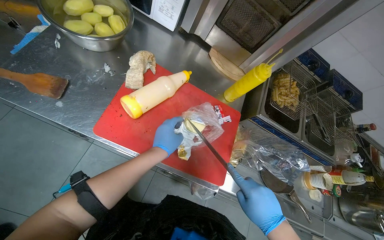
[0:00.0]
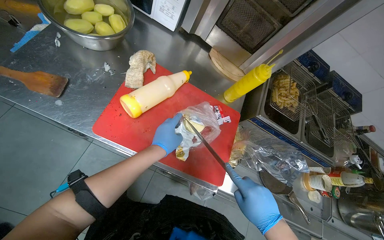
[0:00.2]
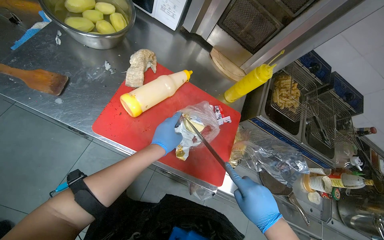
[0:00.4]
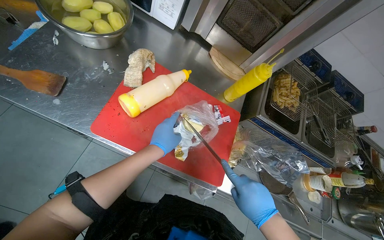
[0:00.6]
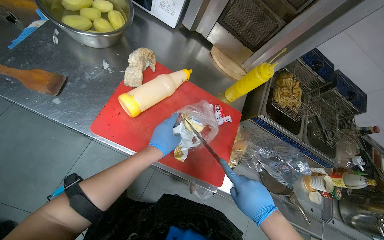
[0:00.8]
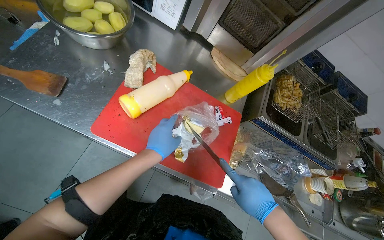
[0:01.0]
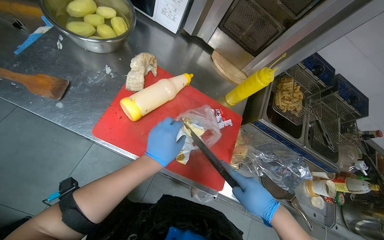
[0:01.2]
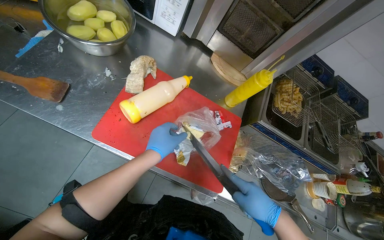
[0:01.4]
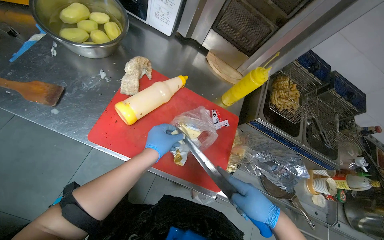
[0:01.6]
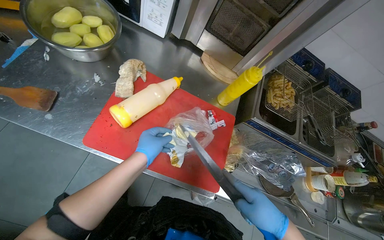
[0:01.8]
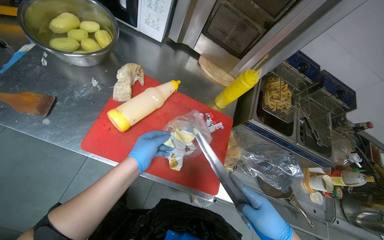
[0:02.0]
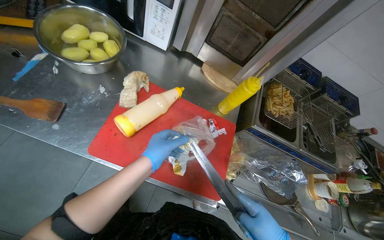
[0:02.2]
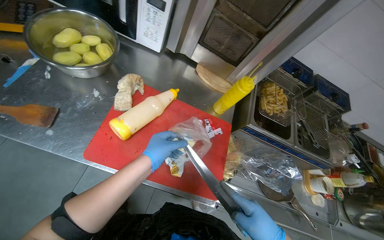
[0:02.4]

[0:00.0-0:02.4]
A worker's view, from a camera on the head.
Job: preparing food.
The whole recording: Retrieving and cutting ingredients. The worker retrieves ingredients from the refrigerator and cuts them on a cutting board.
0:00.0 to 0:01.2: The hands stay close to where they were, moving slightly.

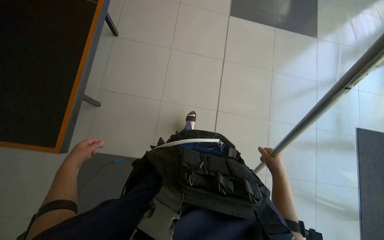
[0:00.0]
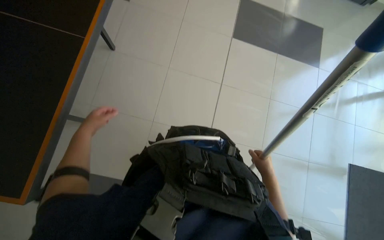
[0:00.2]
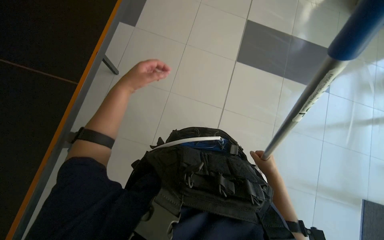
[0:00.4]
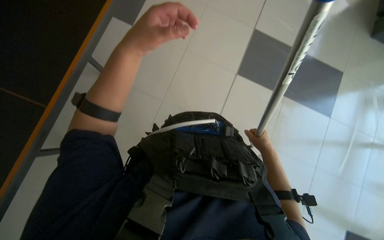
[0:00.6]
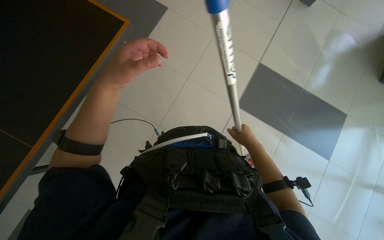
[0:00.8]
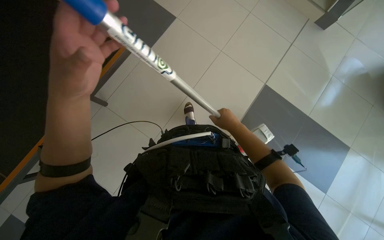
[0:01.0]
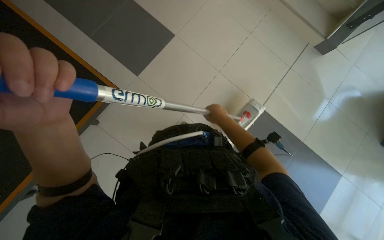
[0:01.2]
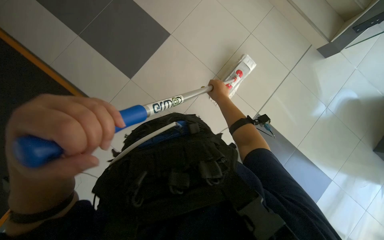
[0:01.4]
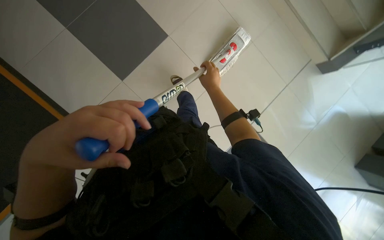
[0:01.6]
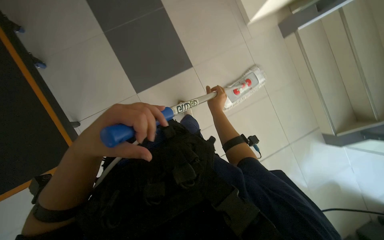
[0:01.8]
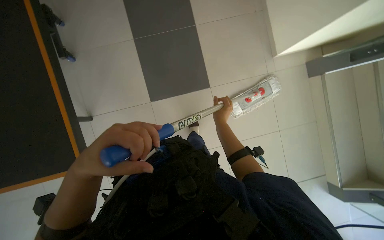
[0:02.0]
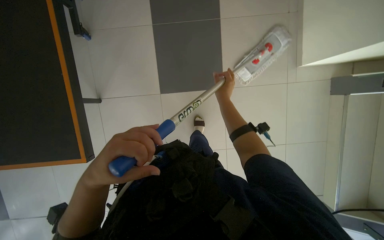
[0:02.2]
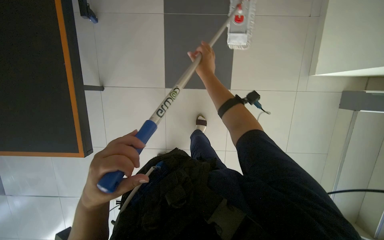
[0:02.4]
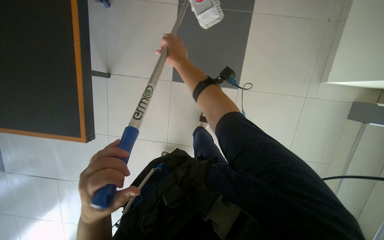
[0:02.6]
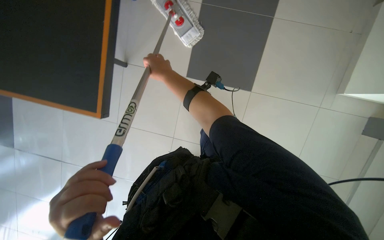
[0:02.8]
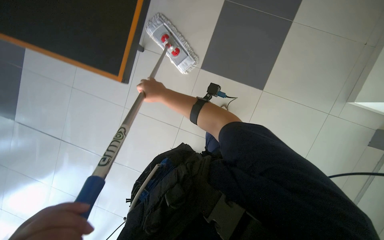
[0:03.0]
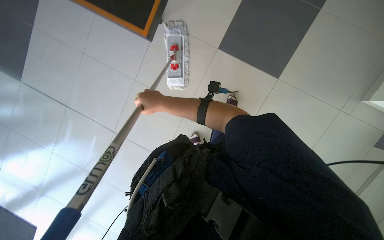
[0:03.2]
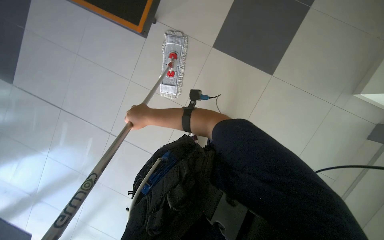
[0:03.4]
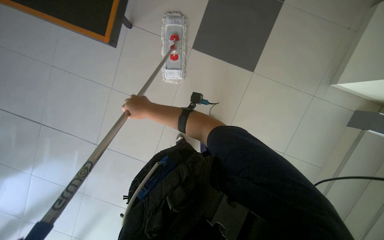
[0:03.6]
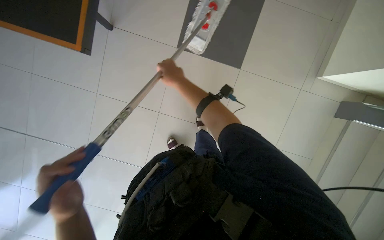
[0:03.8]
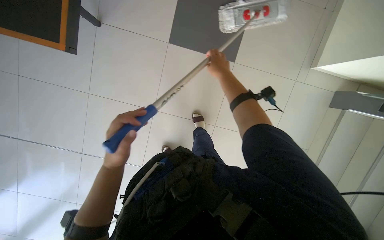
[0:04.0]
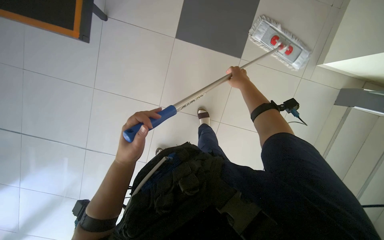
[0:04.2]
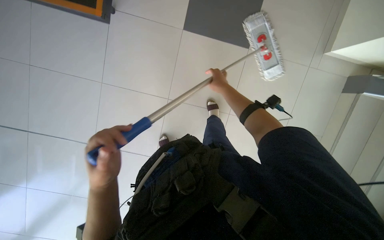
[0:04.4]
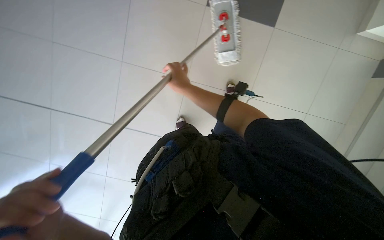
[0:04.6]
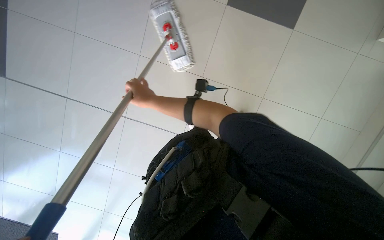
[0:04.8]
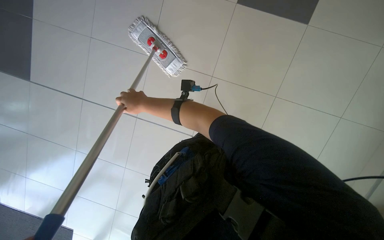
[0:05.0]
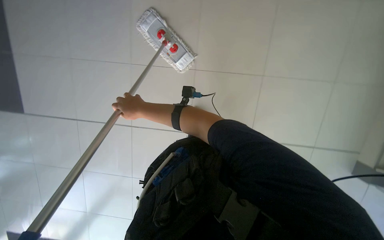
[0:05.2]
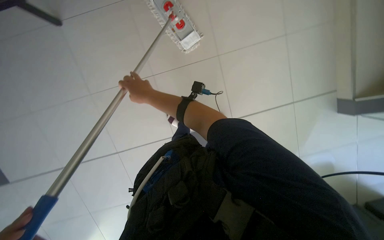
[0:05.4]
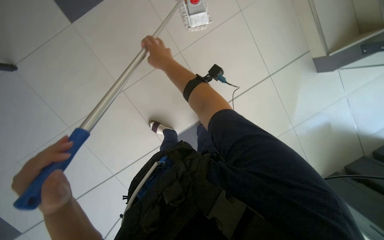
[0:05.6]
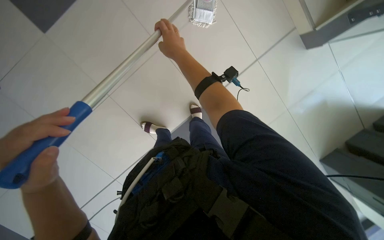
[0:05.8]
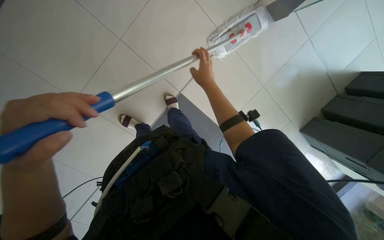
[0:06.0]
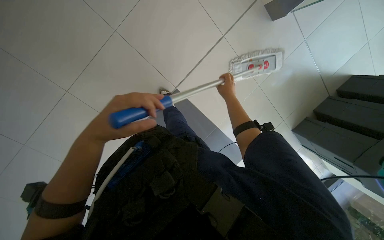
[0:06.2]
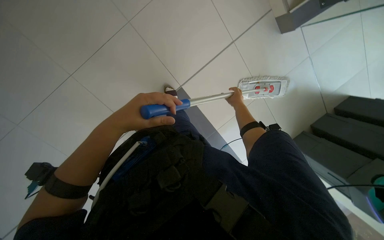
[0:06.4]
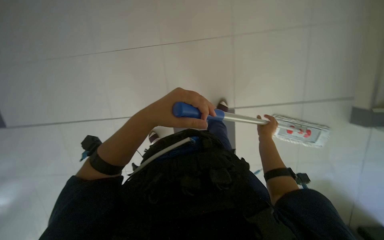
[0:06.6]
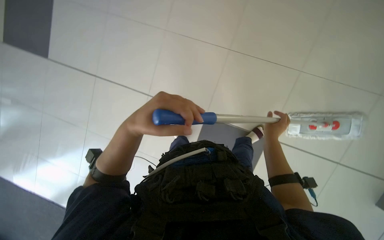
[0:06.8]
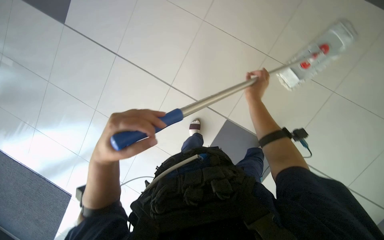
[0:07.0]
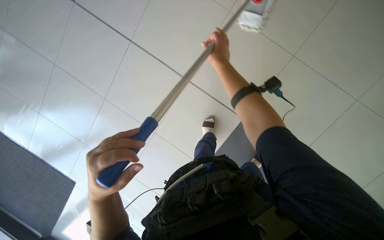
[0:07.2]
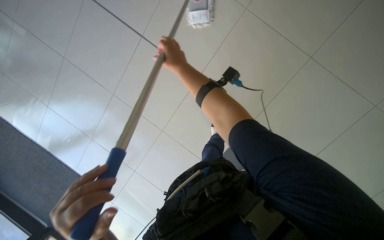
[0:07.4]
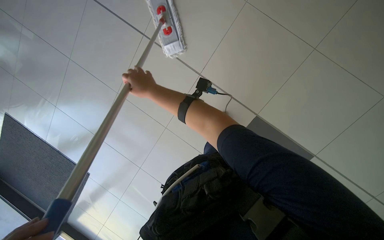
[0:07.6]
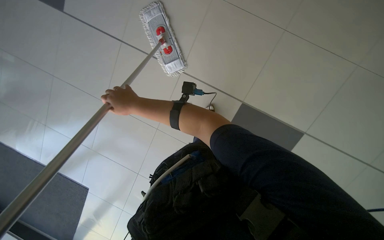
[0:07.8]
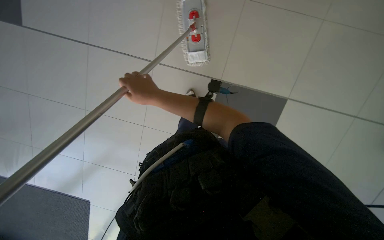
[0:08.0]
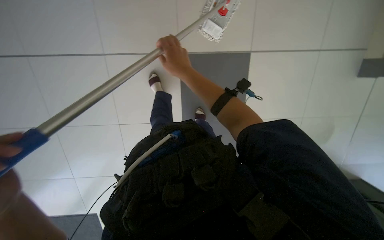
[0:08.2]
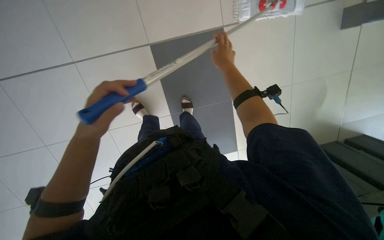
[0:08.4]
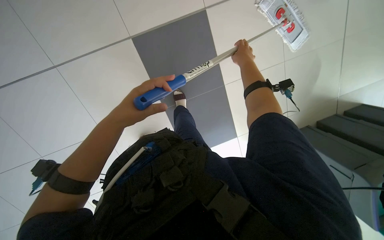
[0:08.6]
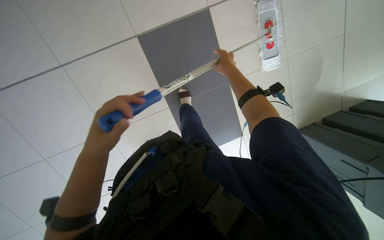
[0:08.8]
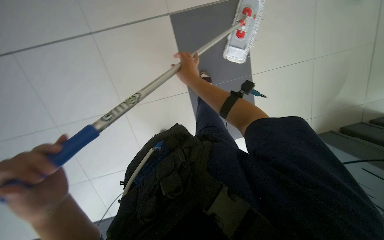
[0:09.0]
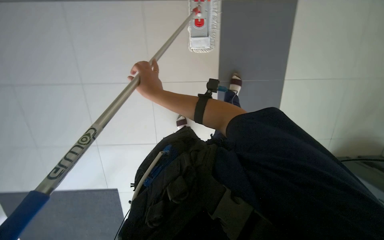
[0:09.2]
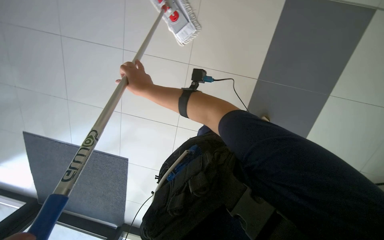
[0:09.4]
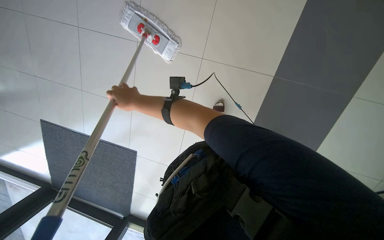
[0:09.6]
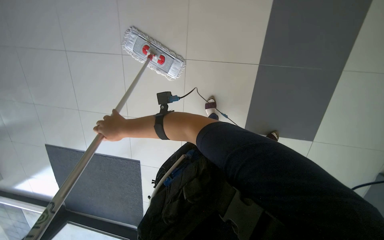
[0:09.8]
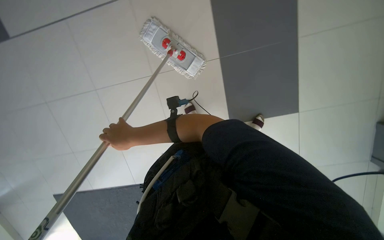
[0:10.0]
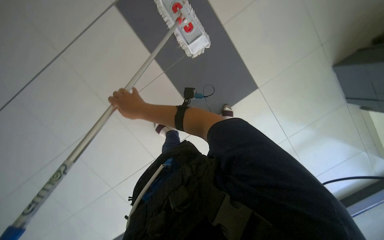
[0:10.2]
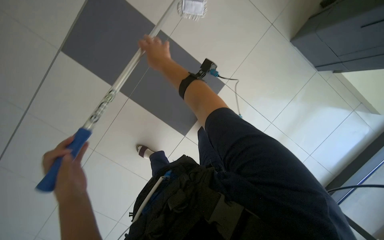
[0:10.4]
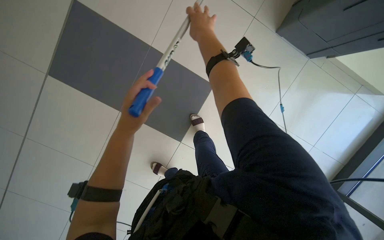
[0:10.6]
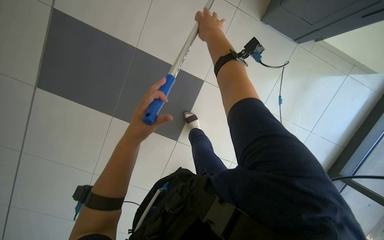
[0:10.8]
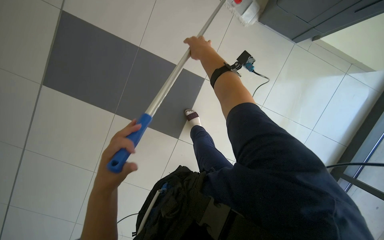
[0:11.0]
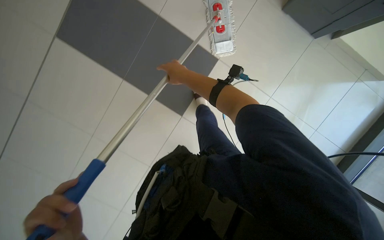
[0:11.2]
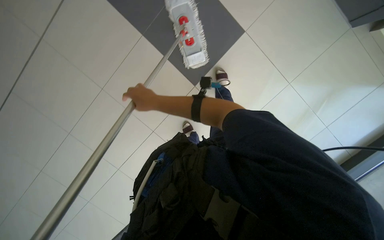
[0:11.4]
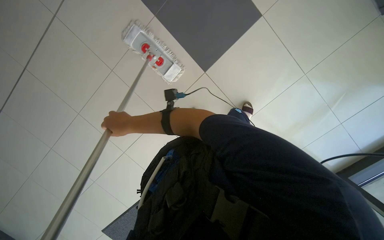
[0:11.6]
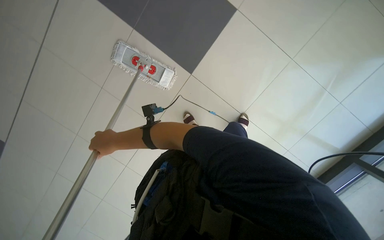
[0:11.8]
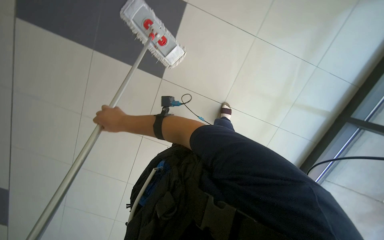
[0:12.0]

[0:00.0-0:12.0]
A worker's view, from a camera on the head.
Job: mopping floor.
The whole recording: Mopping tiled floor. The worker mops the tiled floor with a flat mop.
0:00.0 to 0:01.6: The right hand heads up the picture, covering some 50 cm. The left hand shifts about 40 cm up the picture and to the right.
0:01.6 to 0:03.0: The wearer moves about 40 cm. Everything in view rotates approximately 45 degrees clockwise.
0:03.0 to 0:04.4: The right hand heads to the right, covering approximately 15 cm.
0:04.4 to 0:06.0: The wearer's head swings approximately 25 degrees to the right. The wearer looks some 15 degrees further downward.
0:06.0 to 0:07.6: The right hand travels to the left by some 10 cm.
0:09.0 to 0:10.4: The camera is carried approximately 80 cm. The wearer looks about 20 degrees further to the right.

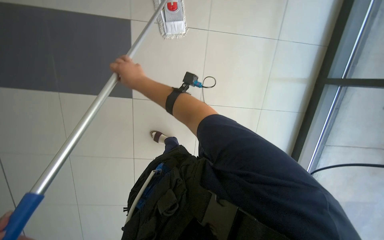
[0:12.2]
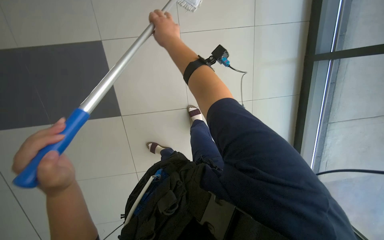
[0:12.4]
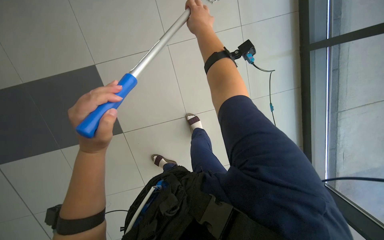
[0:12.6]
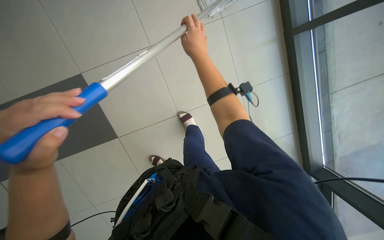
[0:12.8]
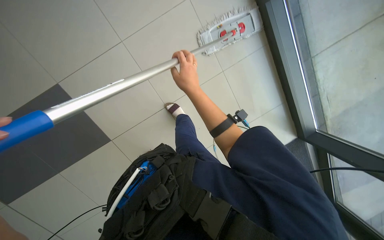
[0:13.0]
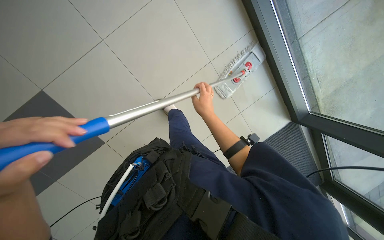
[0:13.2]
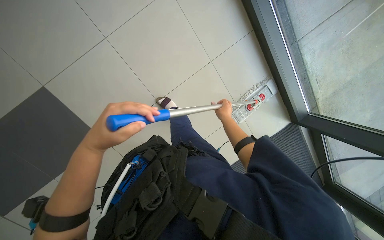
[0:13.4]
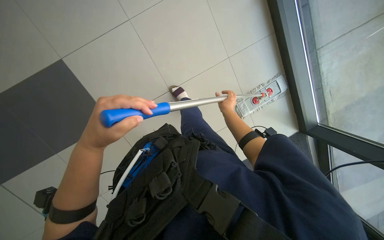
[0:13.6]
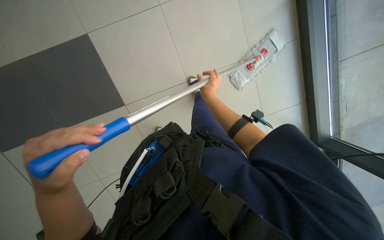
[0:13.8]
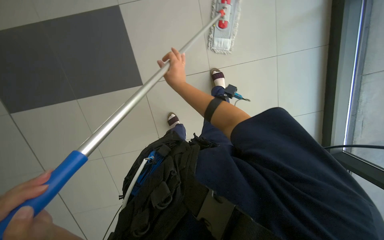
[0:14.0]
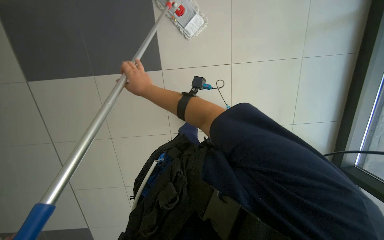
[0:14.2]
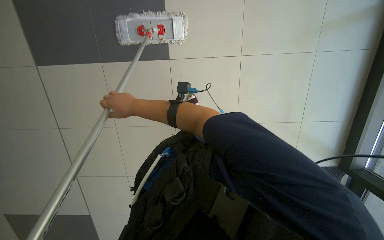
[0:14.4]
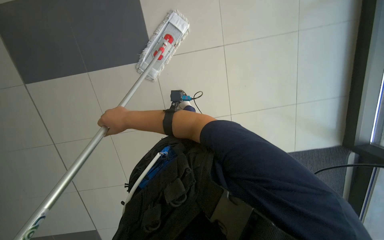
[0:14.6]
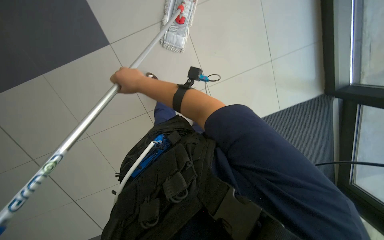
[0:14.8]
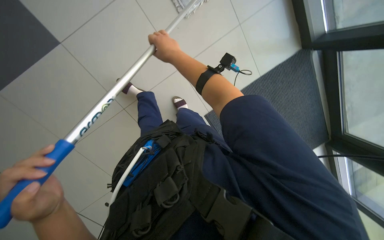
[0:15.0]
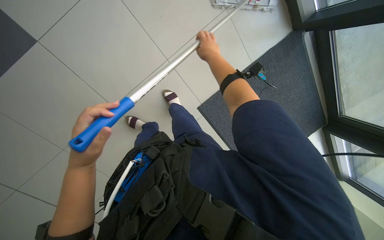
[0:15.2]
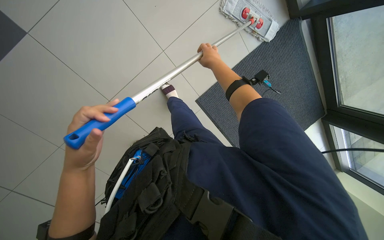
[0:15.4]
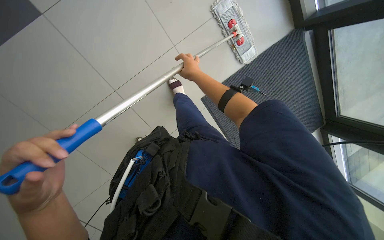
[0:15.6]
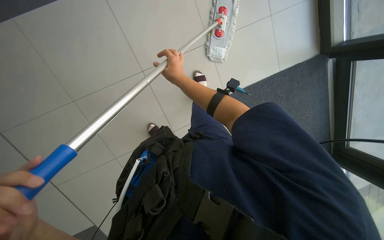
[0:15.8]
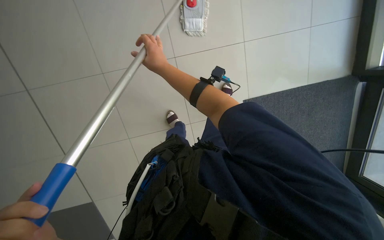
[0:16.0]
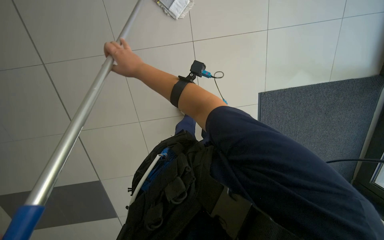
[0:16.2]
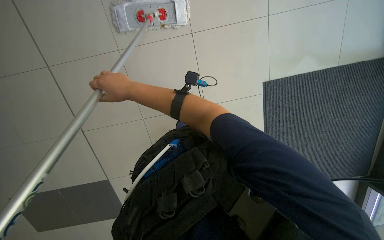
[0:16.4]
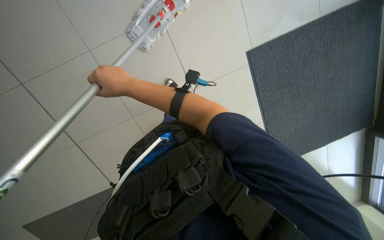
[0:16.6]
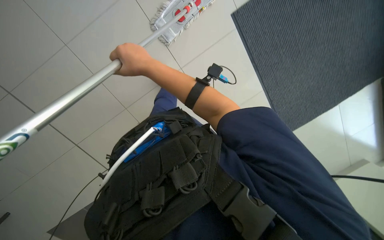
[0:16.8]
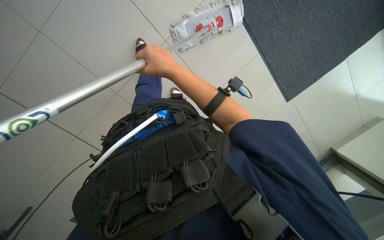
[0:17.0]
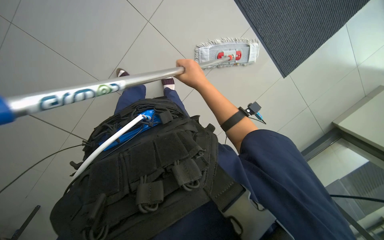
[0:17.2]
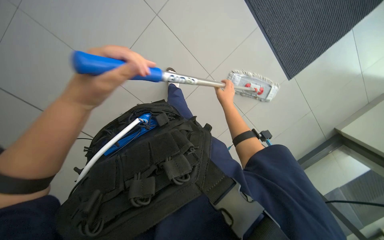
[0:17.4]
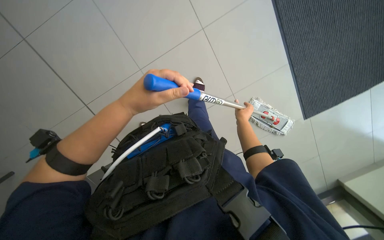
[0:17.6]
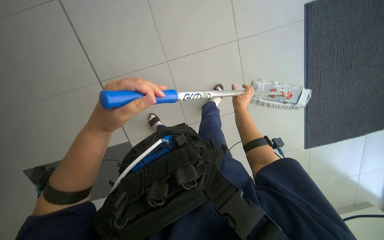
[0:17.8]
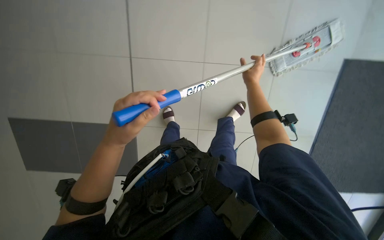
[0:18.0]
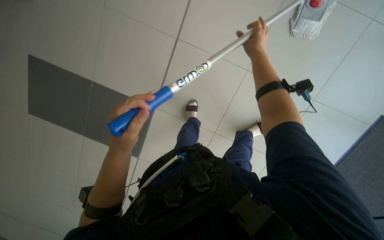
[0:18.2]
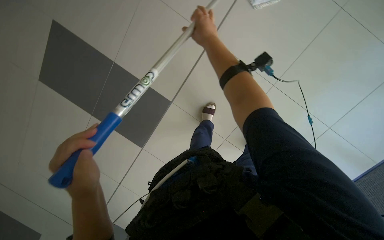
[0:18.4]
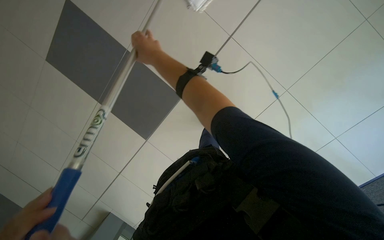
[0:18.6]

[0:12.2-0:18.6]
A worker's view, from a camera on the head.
Job: mopping floor.
The whole recording: Mopping tiled floor. The worker mops the tiled floor with a flat mop.
0:13.8 to 0:15.4: The view swings about 15 degrees to the left. The scene turns approximately 40 degrees counterclockwise in the picture.
0:15.4 to 0:17.0: The wearer moves some 40 cm. The view swings about 25 degrees to the left. The view tips upward by approximately 15 degrees.
